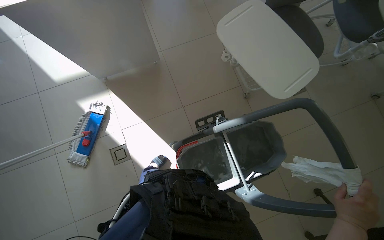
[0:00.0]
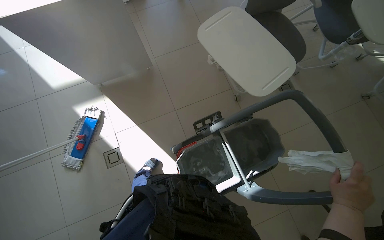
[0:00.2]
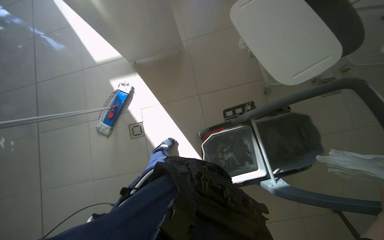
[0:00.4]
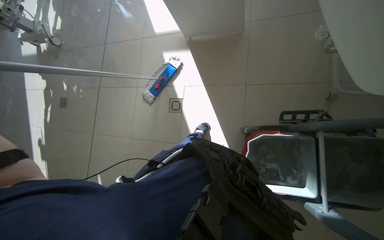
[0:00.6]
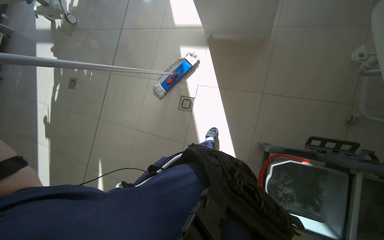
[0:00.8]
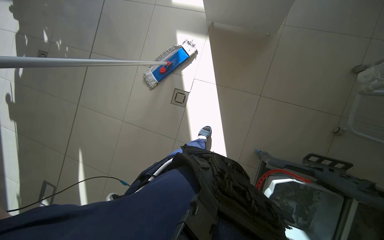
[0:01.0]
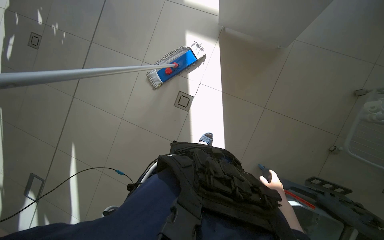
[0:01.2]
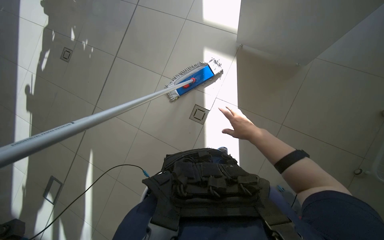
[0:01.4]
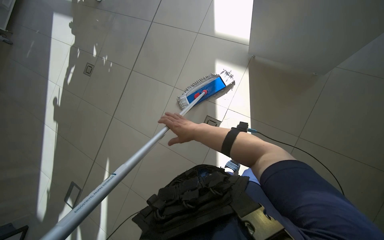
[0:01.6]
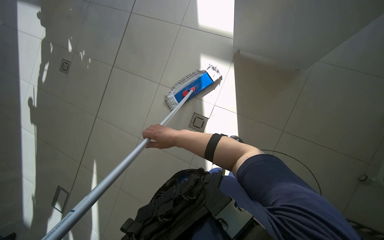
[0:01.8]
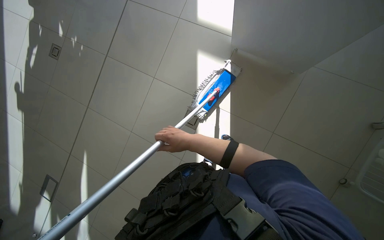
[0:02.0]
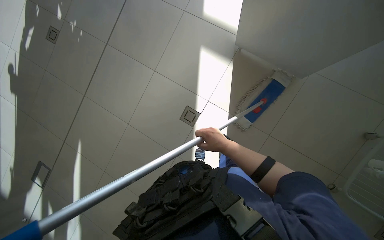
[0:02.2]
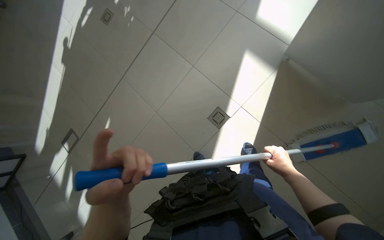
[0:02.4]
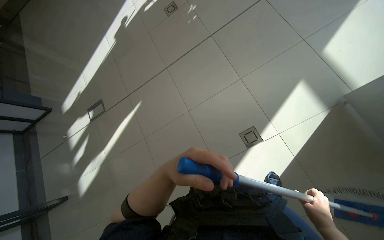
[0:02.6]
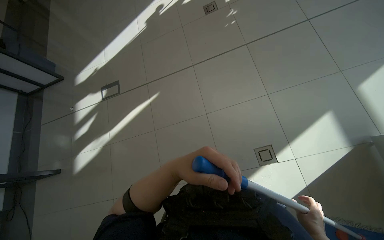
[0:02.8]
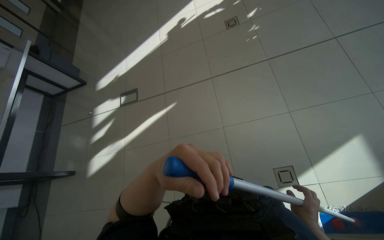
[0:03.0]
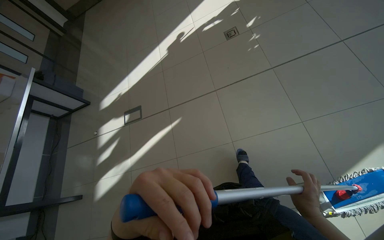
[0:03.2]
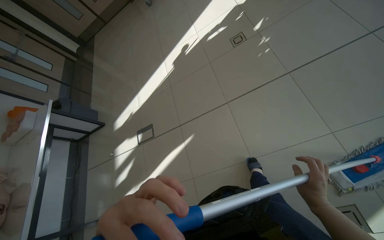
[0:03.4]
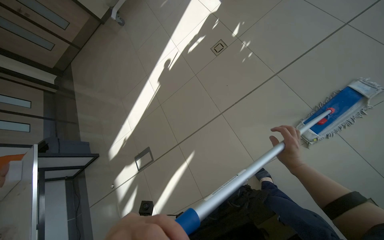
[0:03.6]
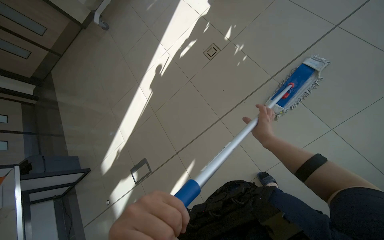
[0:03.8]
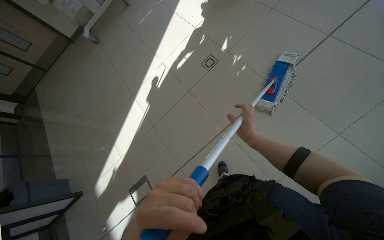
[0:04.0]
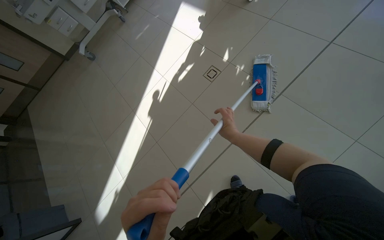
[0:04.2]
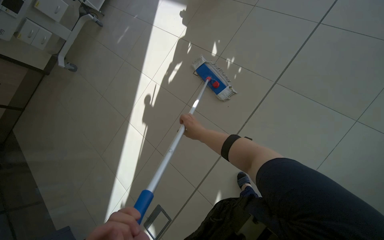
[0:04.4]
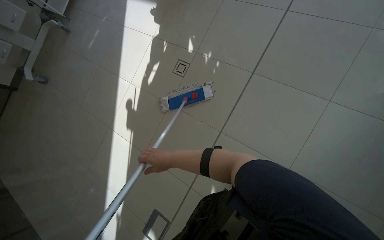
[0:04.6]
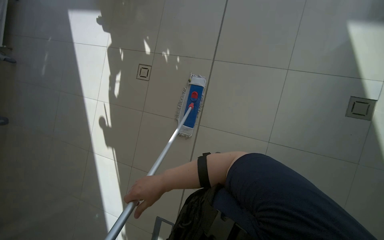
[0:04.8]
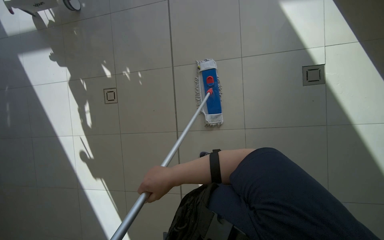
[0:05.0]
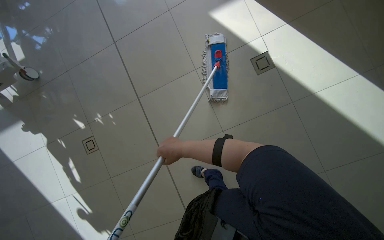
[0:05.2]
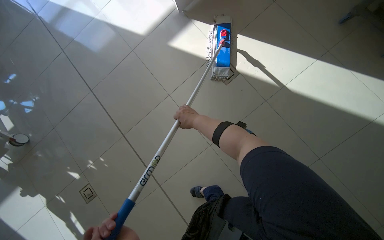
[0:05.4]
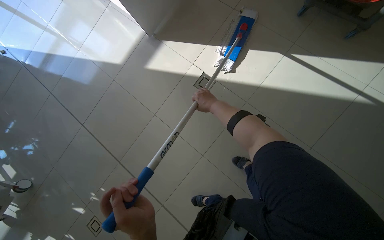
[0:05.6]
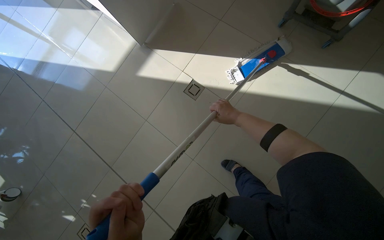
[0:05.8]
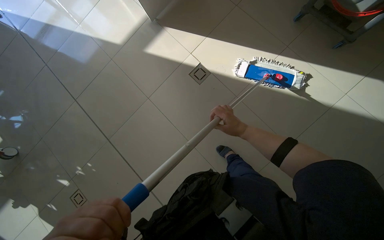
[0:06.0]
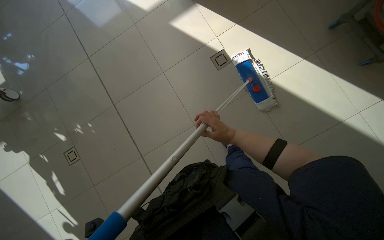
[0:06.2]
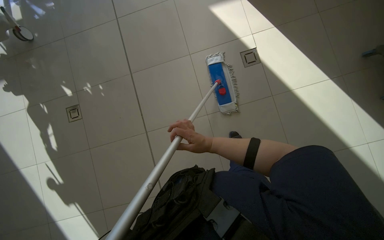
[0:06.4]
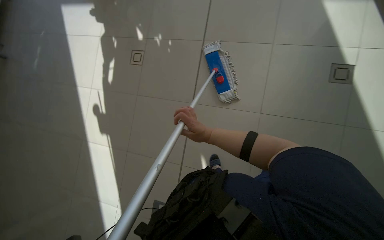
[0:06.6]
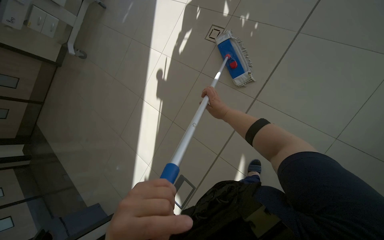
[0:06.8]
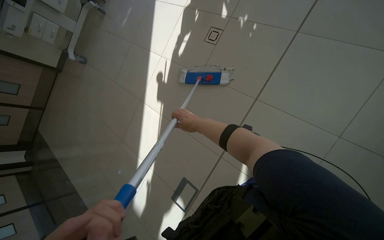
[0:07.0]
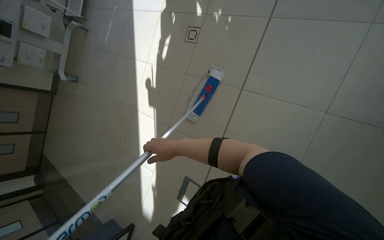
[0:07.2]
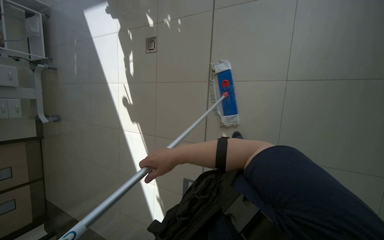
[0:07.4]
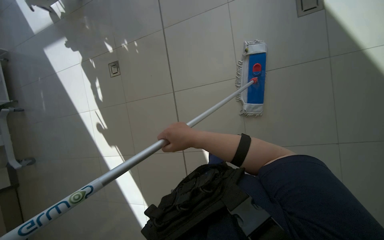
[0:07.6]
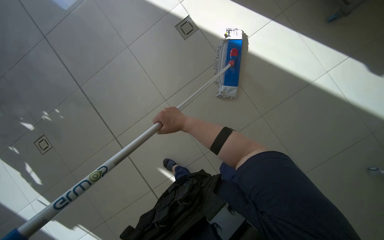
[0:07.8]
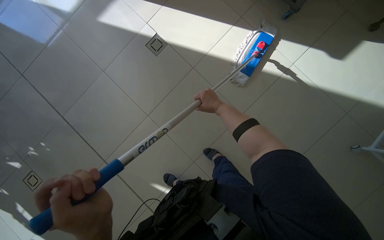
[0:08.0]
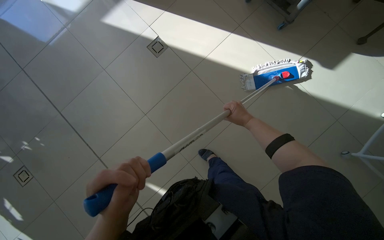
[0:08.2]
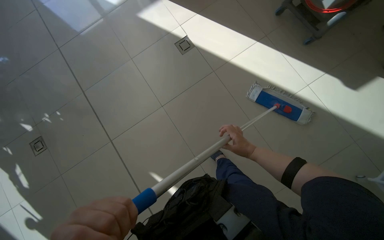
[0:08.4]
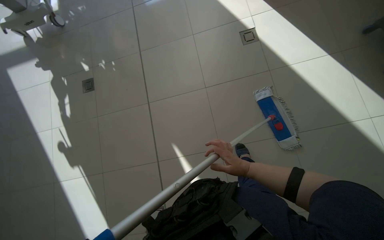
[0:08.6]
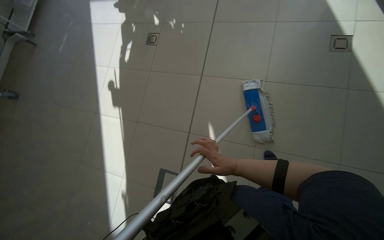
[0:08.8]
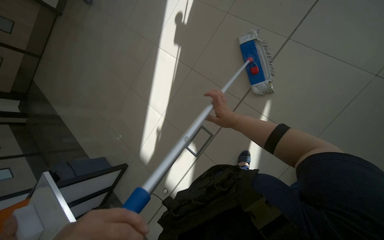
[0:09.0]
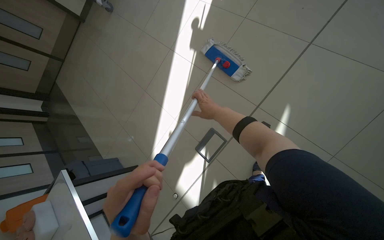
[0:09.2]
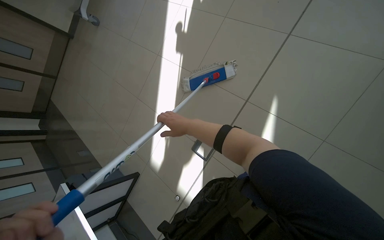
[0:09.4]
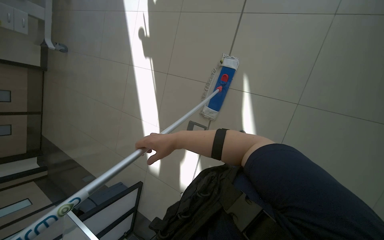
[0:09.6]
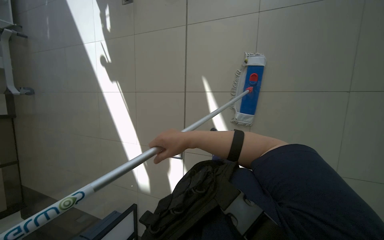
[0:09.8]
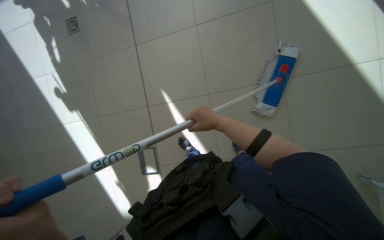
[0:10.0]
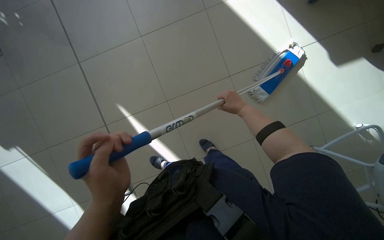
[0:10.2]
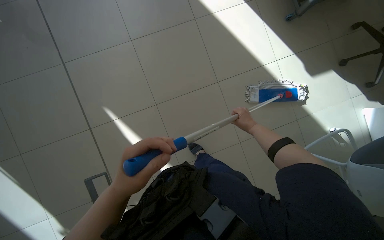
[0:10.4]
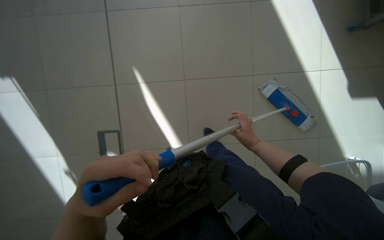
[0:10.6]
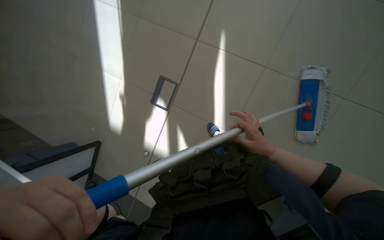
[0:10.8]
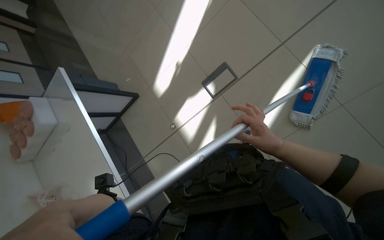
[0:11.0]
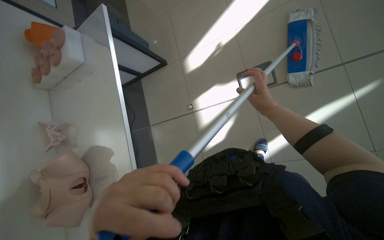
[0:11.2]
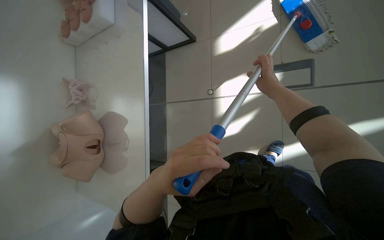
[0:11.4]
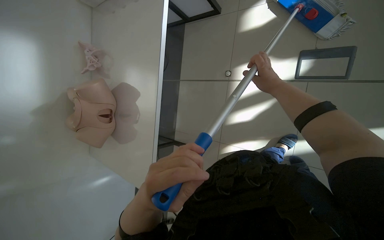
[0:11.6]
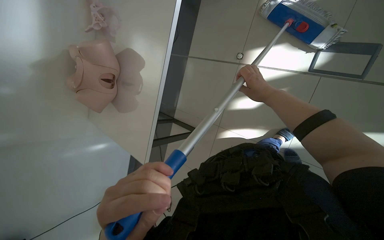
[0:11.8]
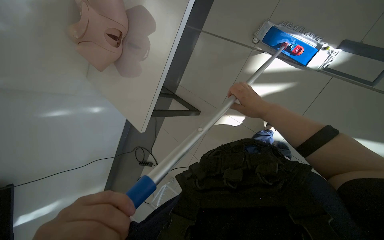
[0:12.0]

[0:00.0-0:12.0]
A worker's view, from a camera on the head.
Job: mopping floor.
The whole recording: Mopping the room floor. The worker mops the tiled floor in the room, moving around furniture and equipment.
0:00.0 to 0:01.6: The head travels approximately 60 cm. The wearer's head swings about 45 degrees to the left. The view tips downward by some 15 degrees.
0:01.6 to 0:03.0: The camera is carried about 40 cm. The scene rotates clockwise by some 55 degrees.
0:03.0 to 0:04.4: The camera travels approximately 90 cm. The scene rotates counterclockwise by roughly 40 degrees.
0:04.4 to 0:06.0: The wearer moves some 70 cm. The wearer's head swings about 80 degrees to the right.
0:07.6 to 0:09.0: The camera is carried about 60 cm. The head turns to the left by some 40 degrees.
0:09.0 to 0:10.4: The camera is carried about 60 cm. The wearer looks approximately 65 degrees further to the right. The camera pitches upward, by approximately 15 degrees.
0:10.4 to 0:12.0: The camera is carried some 50 cm. The wearer's head swings about 85 degrees to the left. The view tips downward by some 40 degrees.

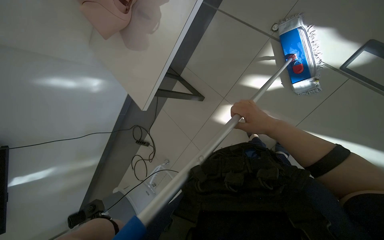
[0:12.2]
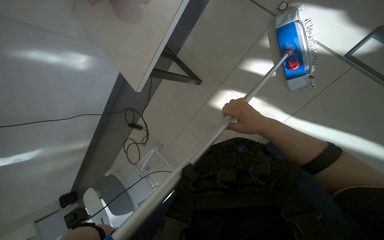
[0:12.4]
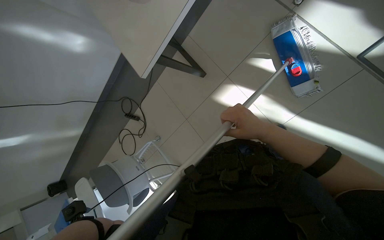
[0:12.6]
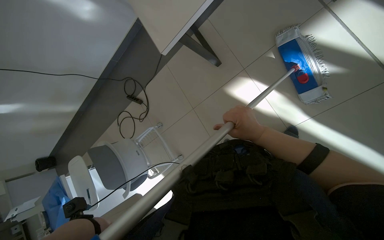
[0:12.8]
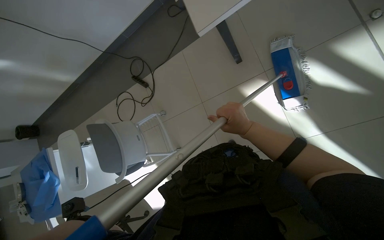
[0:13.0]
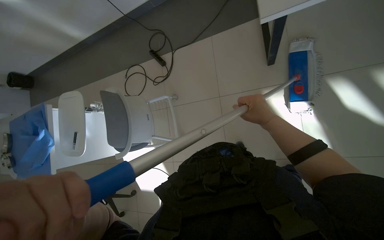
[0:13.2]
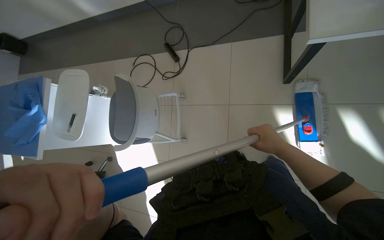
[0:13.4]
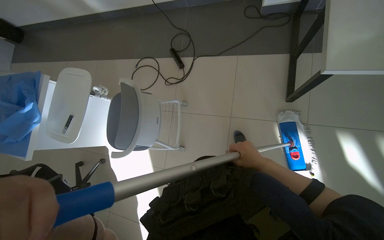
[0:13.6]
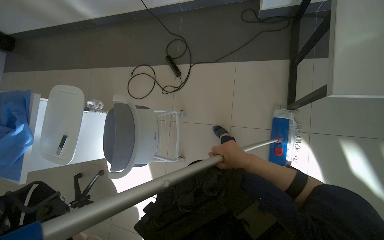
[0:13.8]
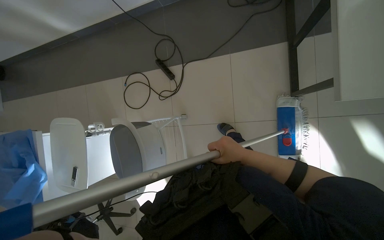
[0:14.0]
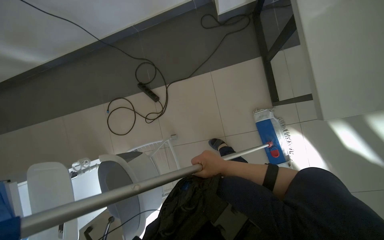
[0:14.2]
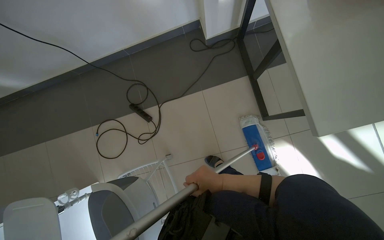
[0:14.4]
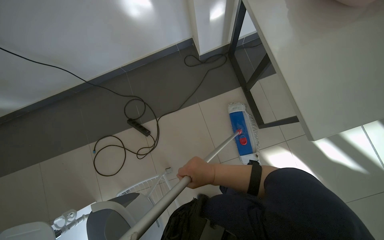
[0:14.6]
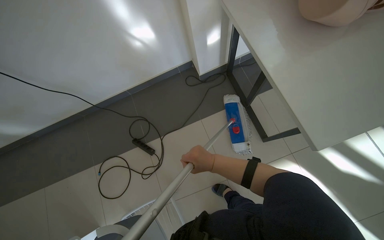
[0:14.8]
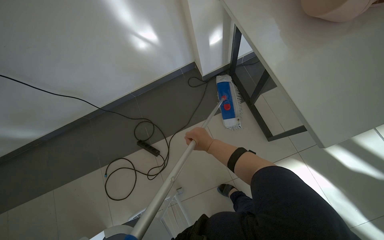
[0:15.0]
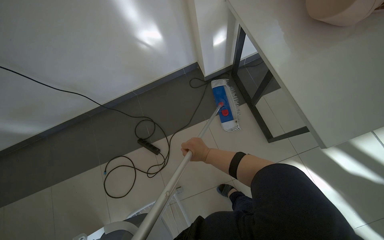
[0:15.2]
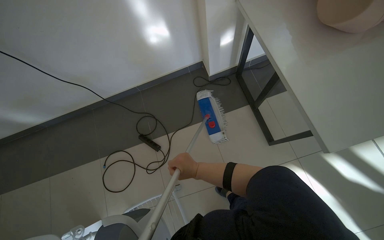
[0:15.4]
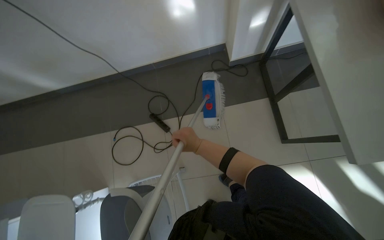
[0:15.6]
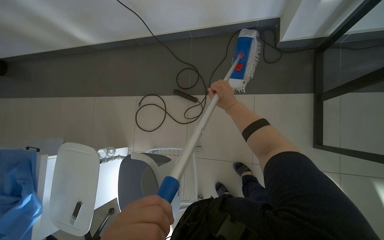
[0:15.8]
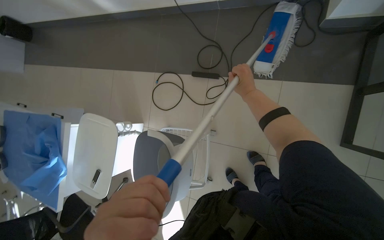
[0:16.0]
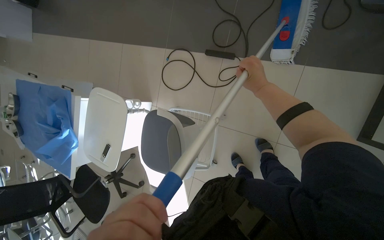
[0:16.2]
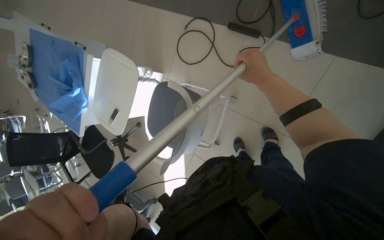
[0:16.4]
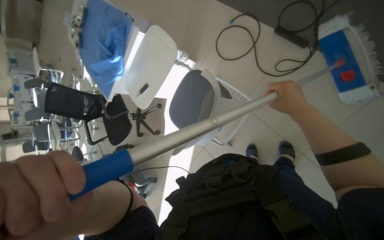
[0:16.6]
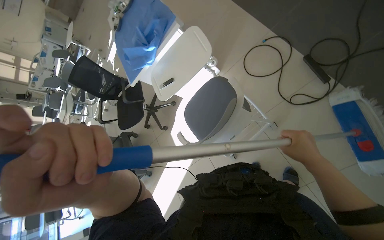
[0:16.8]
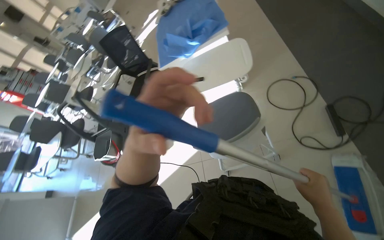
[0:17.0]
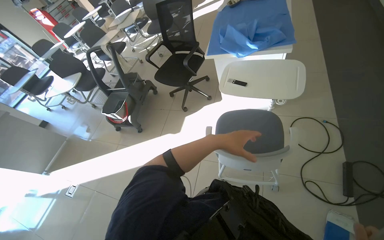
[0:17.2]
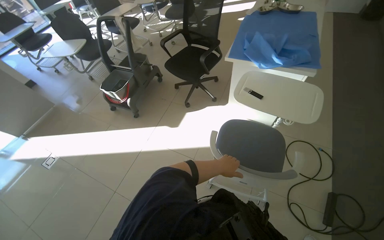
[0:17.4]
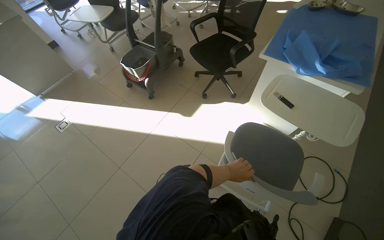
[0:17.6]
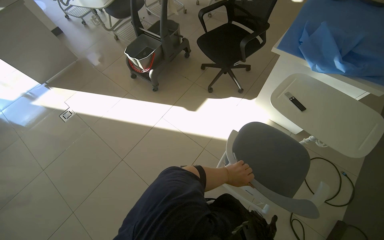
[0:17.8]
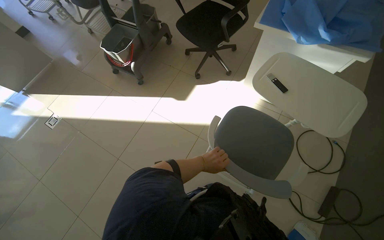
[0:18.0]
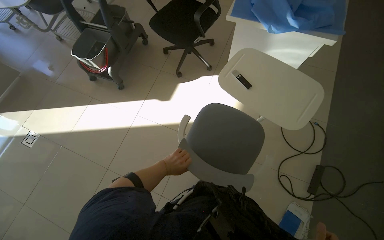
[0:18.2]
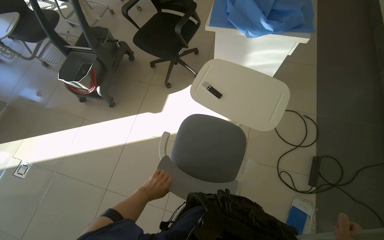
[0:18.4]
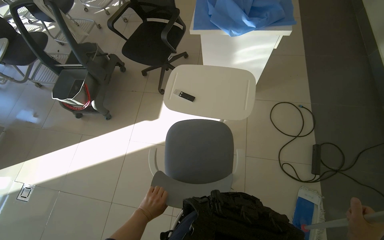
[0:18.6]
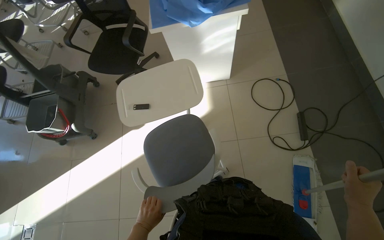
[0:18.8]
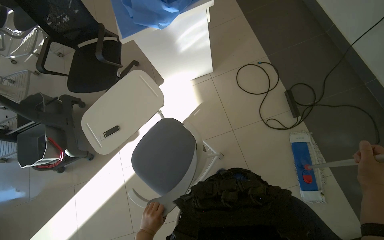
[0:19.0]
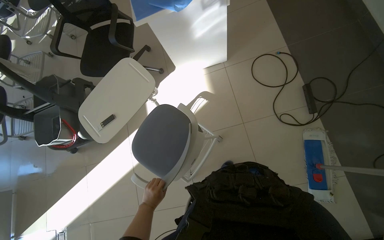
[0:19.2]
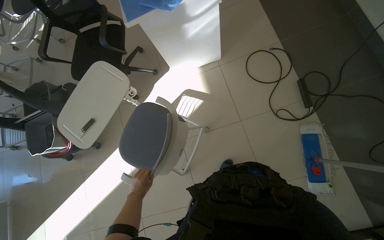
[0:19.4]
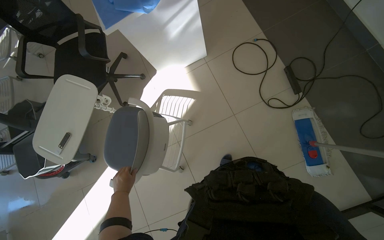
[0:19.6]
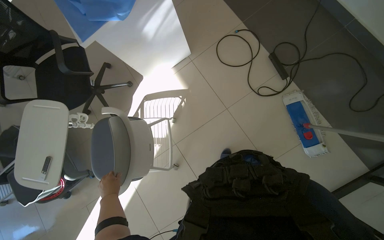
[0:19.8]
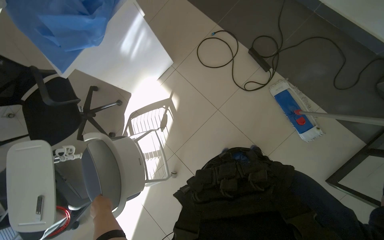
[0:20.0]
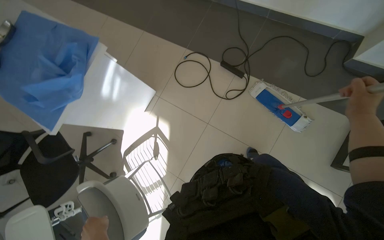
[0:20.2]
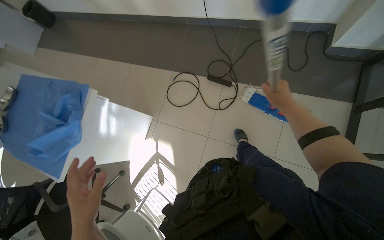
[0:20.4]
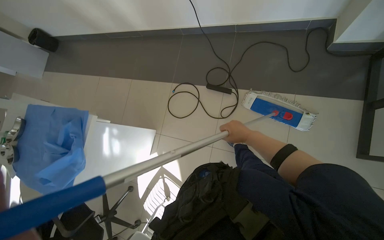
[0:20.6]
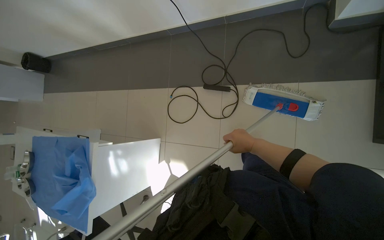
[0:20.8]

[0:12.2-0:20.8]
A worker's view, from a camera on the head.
Job: mopping floor.
The whole recording: Mopping the room floor. The worker mops the tiled floor in the room, moving around furniture and equipment.
0:12.2 to 0:13.6: The head travels some 70 cm. The wearer looks approximately 10 degrees further downward. The scene rotates clockwise by about 35 degrees.
0:13.6 to 0:15.0: The wearer moves roughly 40 cm. The view tips upward by roughly 15 degrees. The scene rotates counterclockwise by some 30 degrees.
0:15.0 to 0:16.6: The wearer looks roughly 65 degrees further to the left. The camera pitches downward, by approximately 40 degrees.
0:16.6 to 0:18.0: The head travels approximately 60 cm. Everything in view rotates roughly 80 degrees clockwise.
0:18.0 to 0:19.4: The scene rotates counterclockwise by about 45 degrees.
0:19.4 to 0:20.8: The head travels about 40 cm. The scene rotates counterclockwise by approximately 70 degrees.
